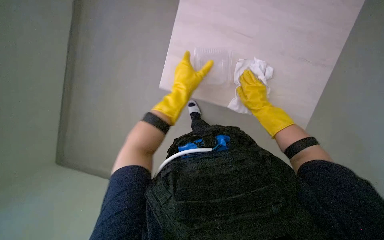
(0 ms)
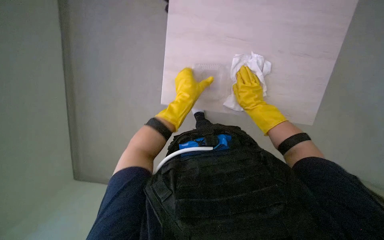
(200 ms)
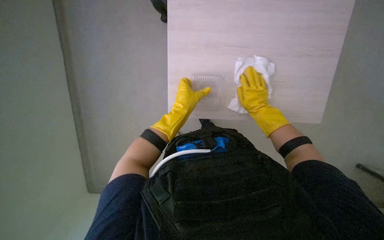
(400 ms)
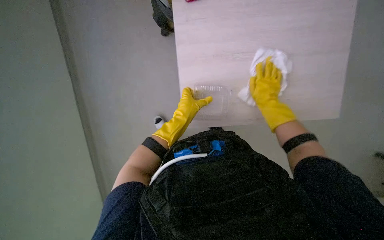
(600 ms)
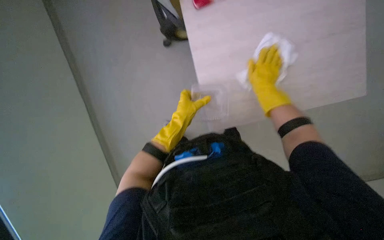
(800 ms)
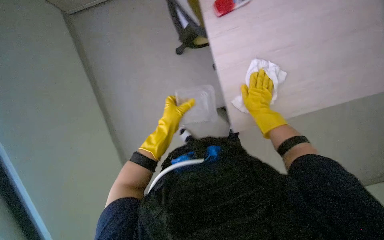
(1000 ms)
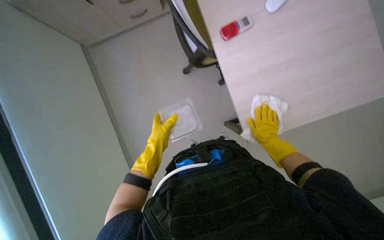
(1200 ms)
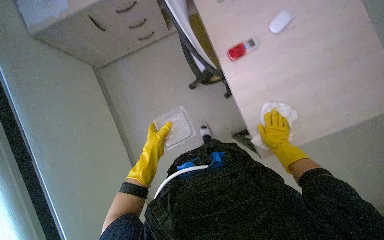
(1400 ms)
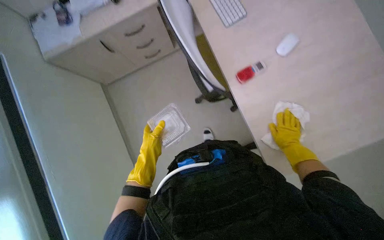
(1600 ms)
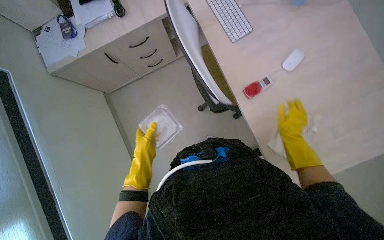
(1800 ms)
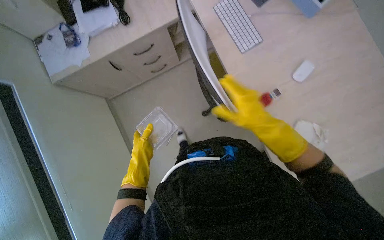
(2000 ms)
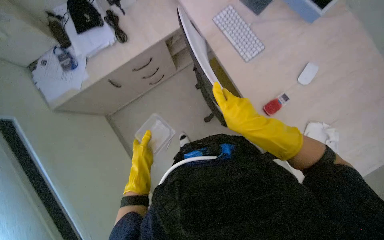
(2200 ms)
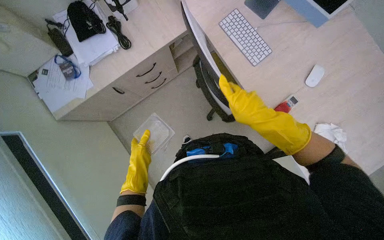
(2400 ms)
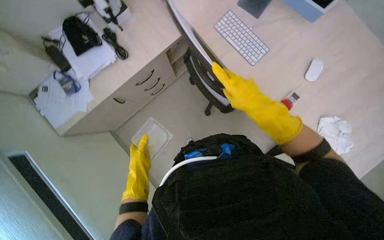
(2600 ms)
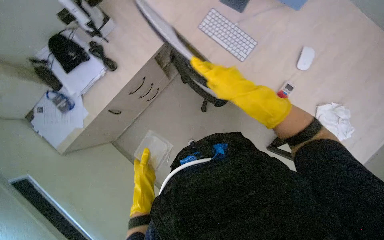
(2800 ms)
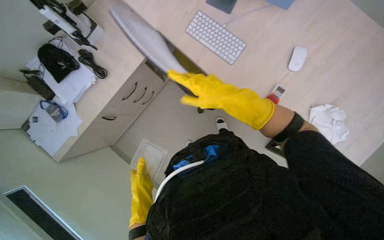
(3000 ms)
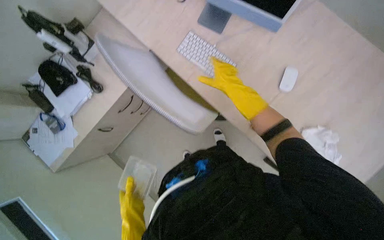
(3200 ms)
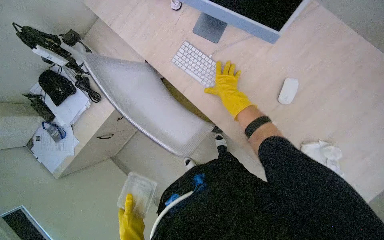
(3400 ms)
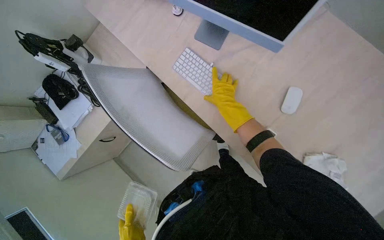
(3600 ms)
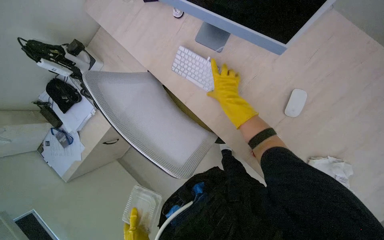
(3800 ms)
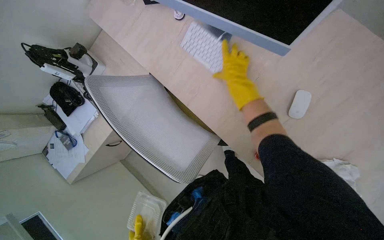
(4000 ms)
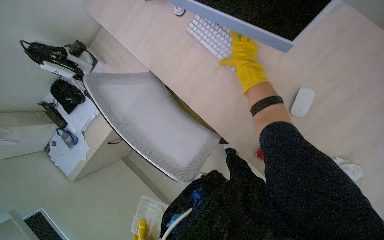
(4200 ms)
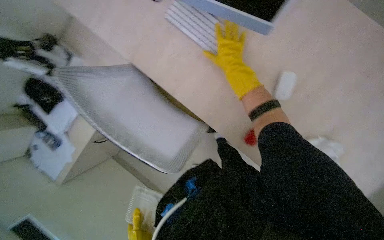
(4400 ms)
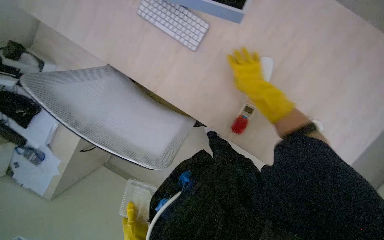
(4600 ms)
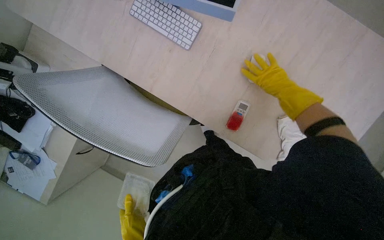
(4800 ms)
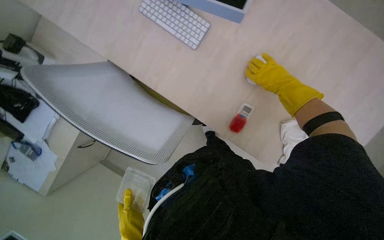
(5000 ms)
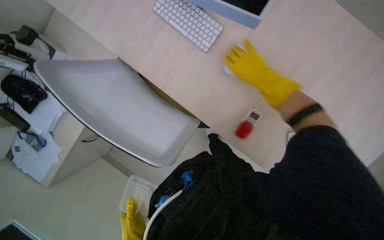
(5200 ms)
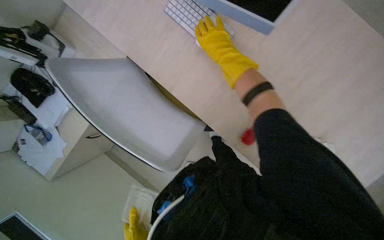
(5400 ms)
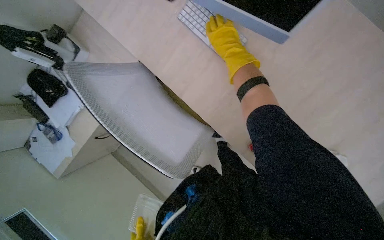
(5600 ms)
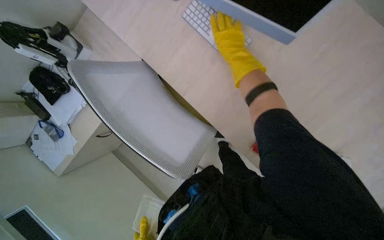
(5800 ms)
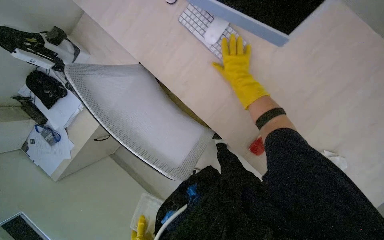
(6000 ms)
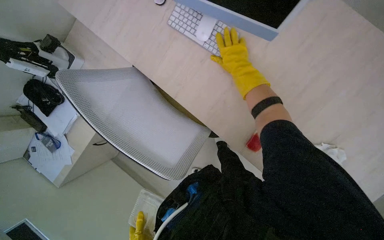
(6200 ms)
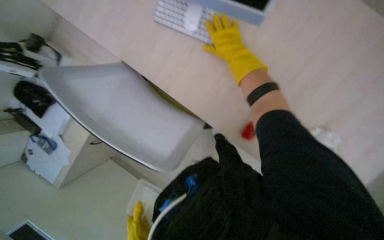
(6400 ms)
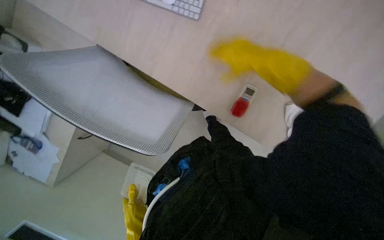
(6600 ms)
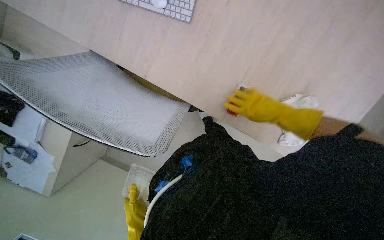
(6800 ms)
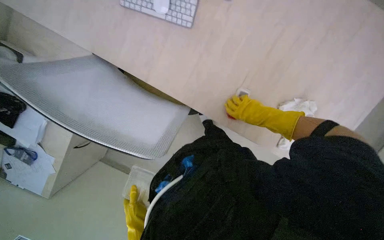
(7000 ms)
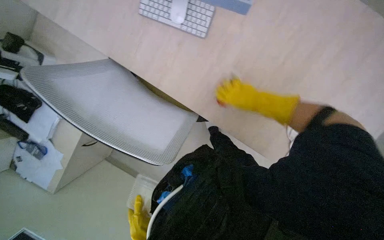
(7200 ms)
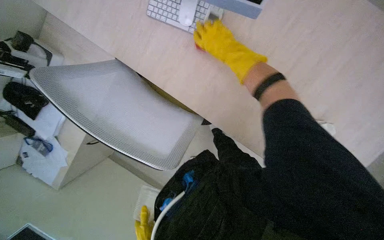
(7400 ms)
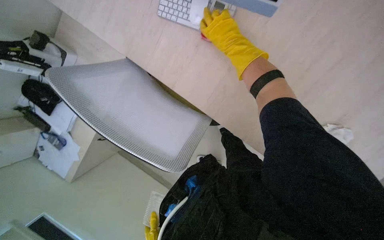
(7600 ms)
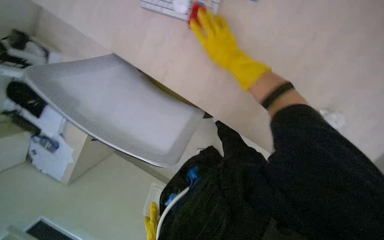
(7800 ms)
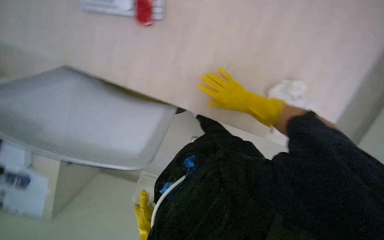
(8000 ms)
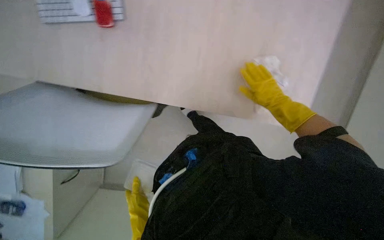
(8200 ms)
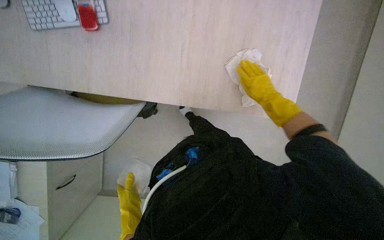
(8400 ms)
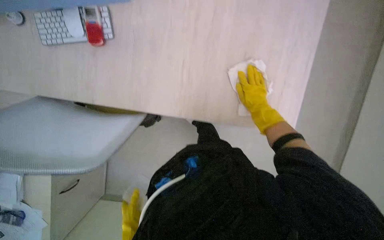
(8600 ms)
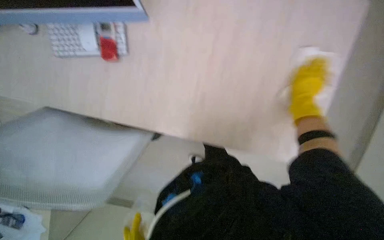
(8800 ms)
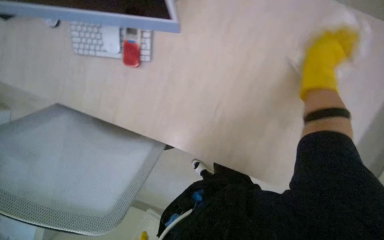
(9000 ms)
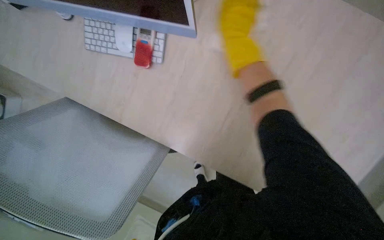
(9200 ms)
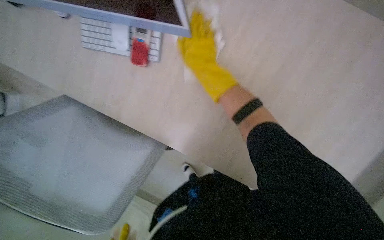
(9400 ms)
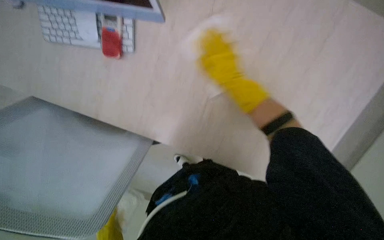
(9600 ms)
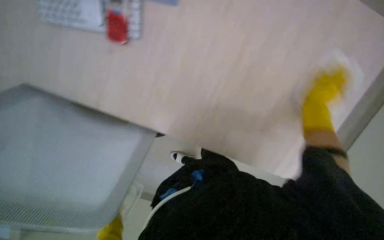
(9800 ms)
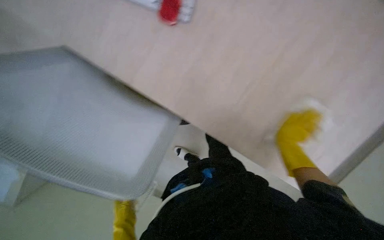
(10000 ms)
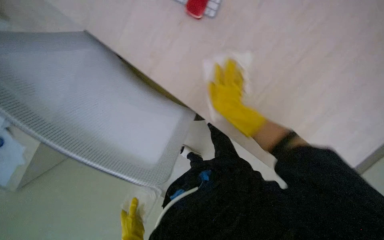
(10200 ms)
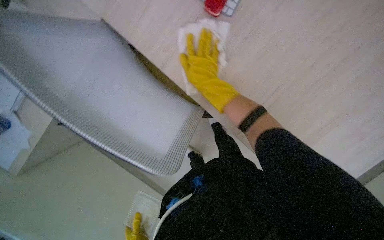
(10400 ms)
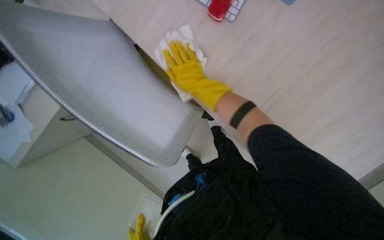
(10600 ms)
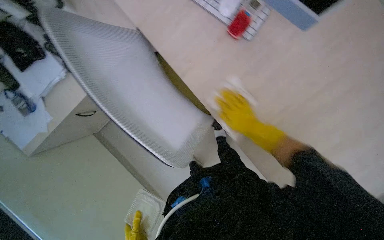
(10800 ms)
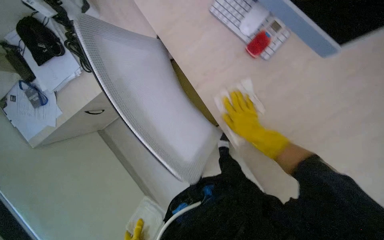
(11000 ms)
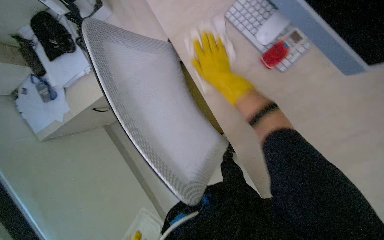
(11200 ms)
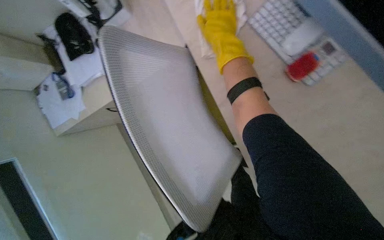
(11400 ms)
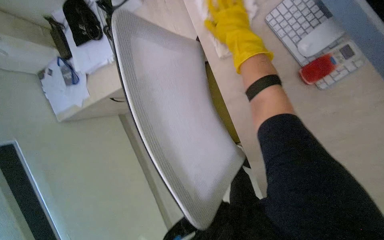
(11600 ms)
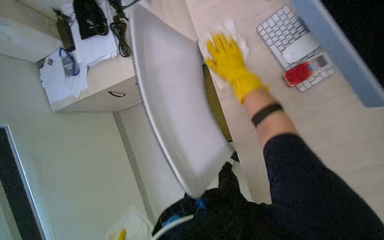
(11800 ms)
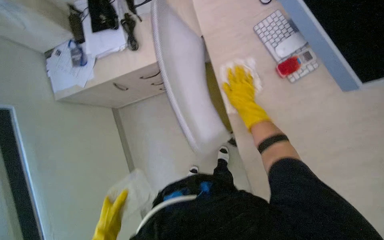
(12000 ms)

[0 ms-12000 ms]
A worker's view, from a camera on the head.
Job: wiping surfaces.
The whole recording: Wiping office desk surface. The worker wipes the office desk surface, moving items to clean underneath.
0 ms to 1600 ms: The camera pitches upward, by roughly 15 degrees. The right hand heads to the right and farther from the camera, covering approximately 20 cm; the left hand is displaced to the left and down the picture by about 20 cm.
1600 ms to 3000 ms: The right hand travels to the left, up the picture and nearer to the camera by approximately 60 cm.
3000 ms to 4400 ms: The right hand travels up the picture and farther from the camera by about 30 cm.
4400 ms to 6000 ms: The right hand moves approximately 25 cm to the right and comes back.
7600 ms to 9000 ms: The wearer's head swings some 30 degrees to the right.
9000 ms to 10400 ms: The right hand swings left and right, some 35 cm each way, with 2 reversals.
10400 ms to 12000 ms: The scene turns about 25 degrees clockwise in the picture. The right hand swings up and down the picture, approximately 25 cm each way, with 2 reversals.

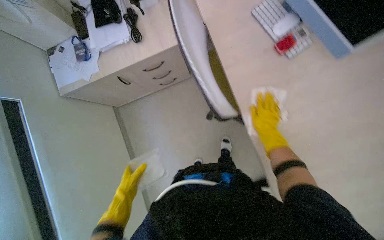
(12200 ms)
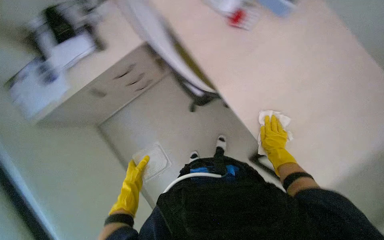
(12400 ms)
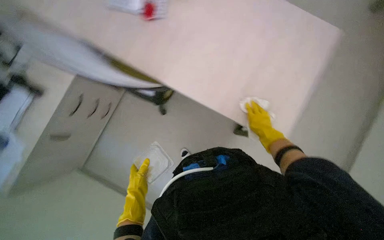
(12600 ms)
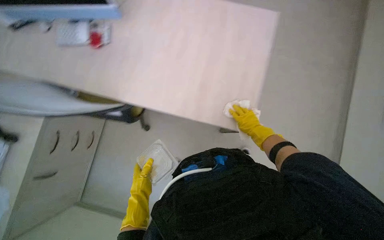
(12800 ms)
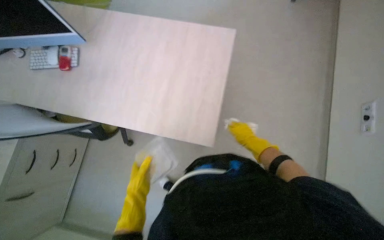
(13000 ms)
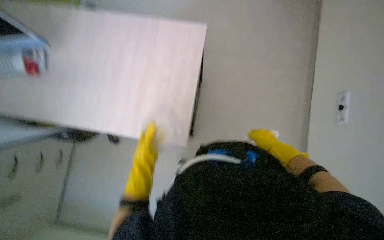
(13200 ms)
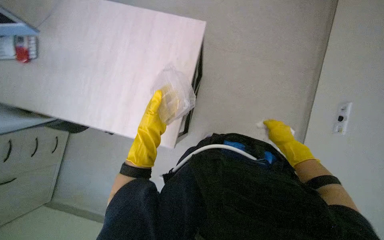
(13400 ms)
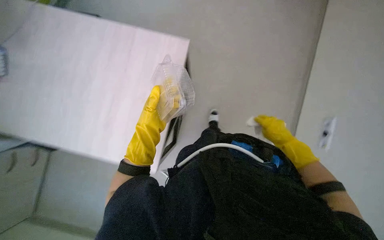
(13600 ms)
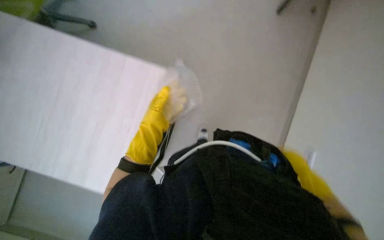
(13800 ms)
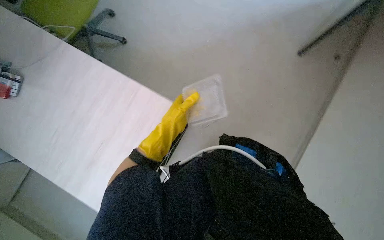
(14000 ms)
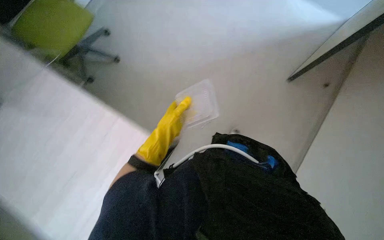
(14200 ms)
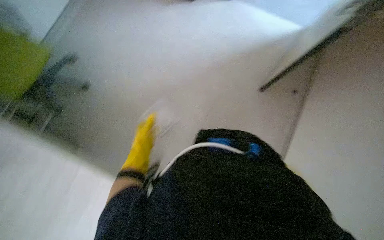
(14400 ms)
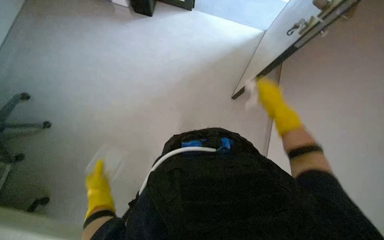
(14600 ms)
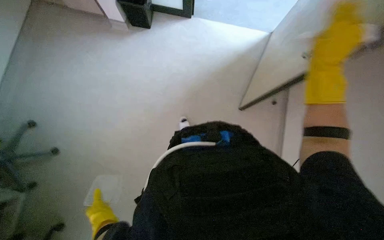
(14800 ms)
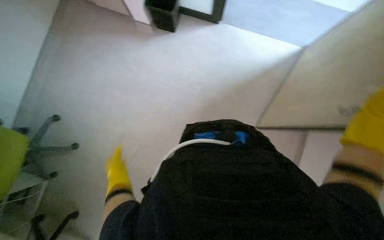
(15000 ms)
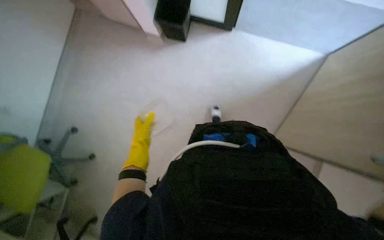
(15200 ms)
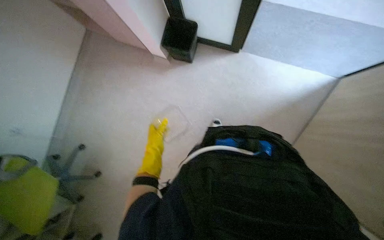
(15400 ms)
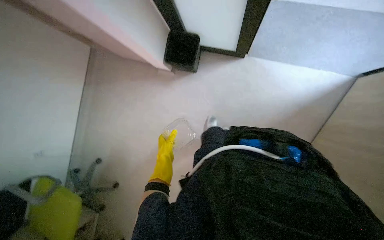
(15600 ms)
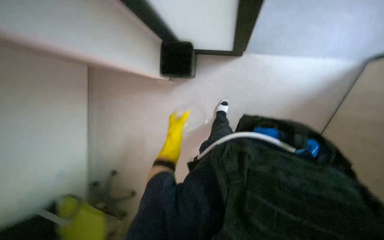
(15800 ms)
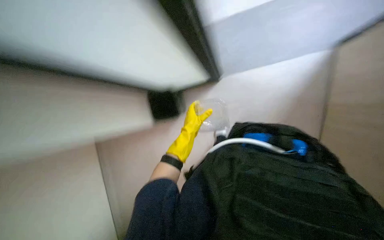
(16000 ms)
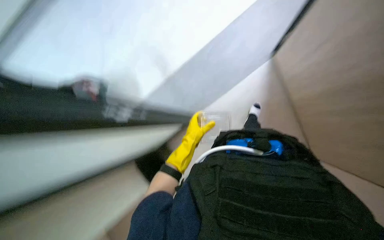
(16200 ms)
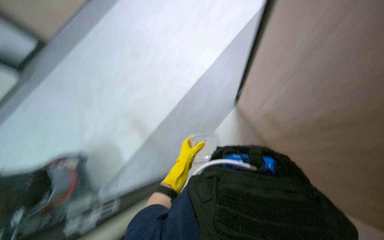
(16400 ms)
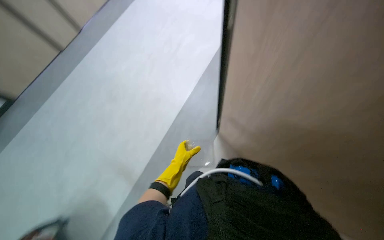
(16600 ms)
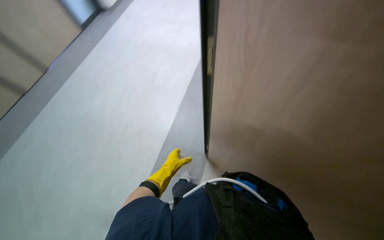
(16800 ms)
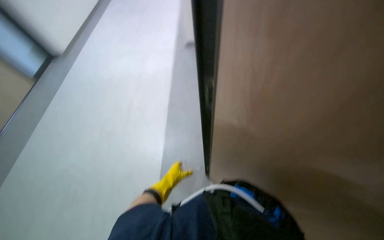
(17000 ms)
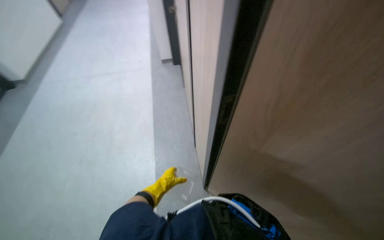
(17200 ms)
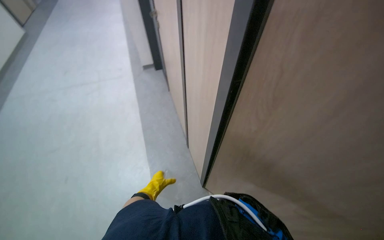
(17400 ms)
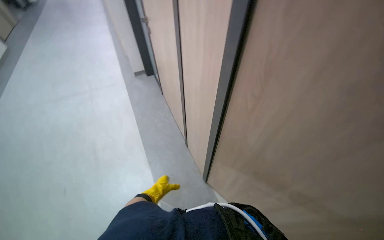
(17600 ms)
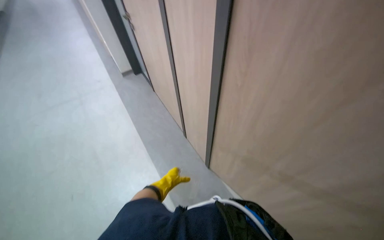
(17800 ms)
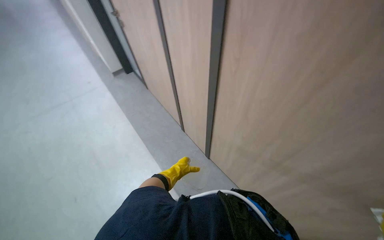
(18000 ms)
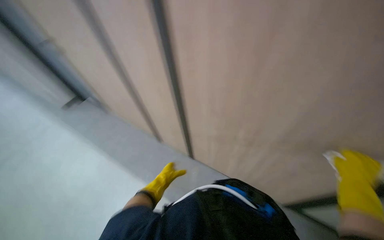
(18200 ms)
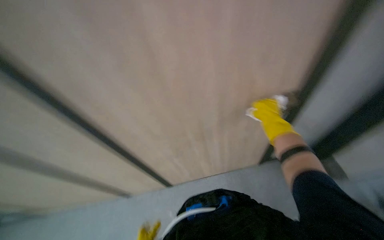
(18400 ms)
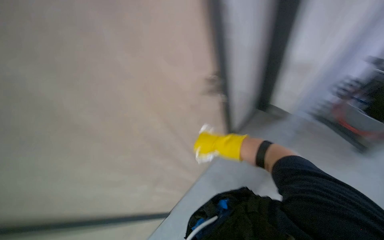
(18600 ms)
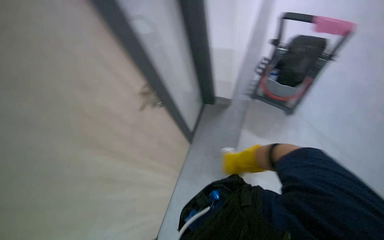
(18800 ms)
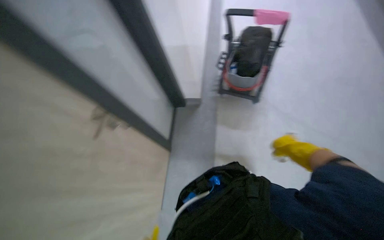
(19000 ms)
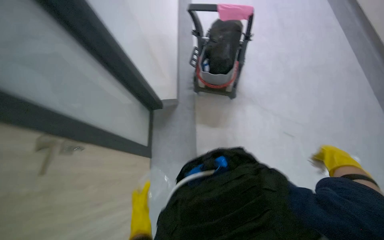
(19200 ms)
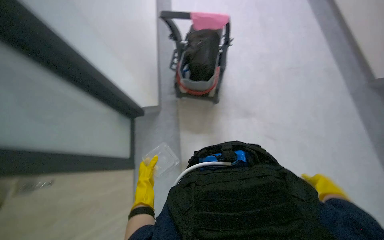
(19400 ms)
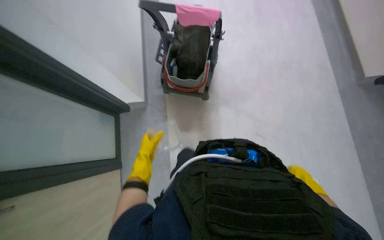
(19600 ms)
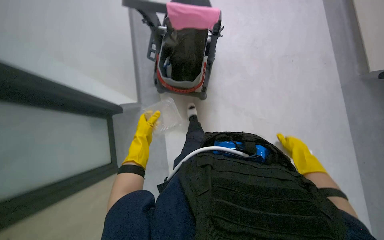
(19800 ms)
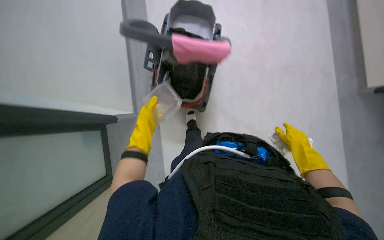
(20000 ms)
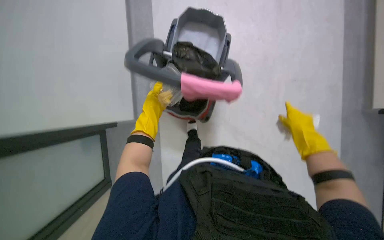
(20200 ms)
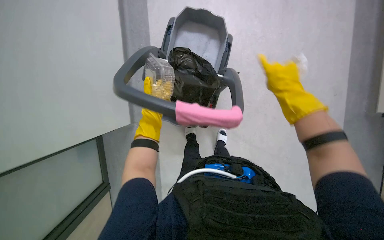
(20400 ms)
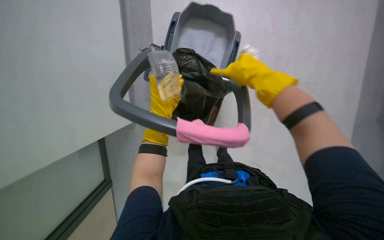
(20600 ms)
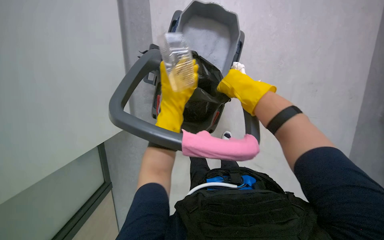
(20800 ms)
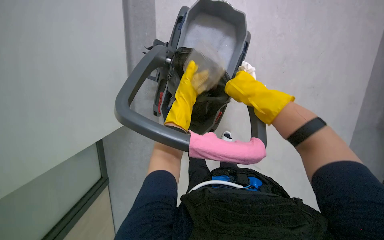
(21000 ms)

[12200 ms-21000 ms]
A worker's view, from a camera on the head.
Job: wiping surfaces.
The whole recording: Wiping office desk surface. The worker wipes the office desk surface, moving items to clean underneath.
12200 ms to 13600 ms: The left hand heads up the picture and to the right, covering some 40 cm, while the right hand goes about 30 cm to the right.
13600 ms to 15200 ms: The view tips upward by some 25 degrees. The left hand heads farther from the camera, covering roughly 10 cm, and travels down the picture and back again, approximately 15 cm each way.
15200 ms to 16600 ms: The view tilts approximately 15 degrees upward.
18000 ms to 19600 ms: The head turns to the right by about 80 degrees.
19600 ms to 21000 ms: The right hand shifts approximately 40 cm up the picture and to the left. The left hand shifts roughly 30 cm up the picture and to the right.
